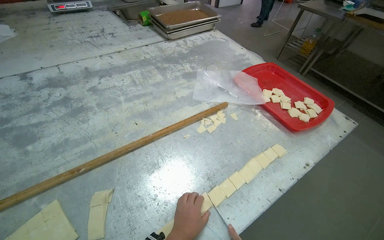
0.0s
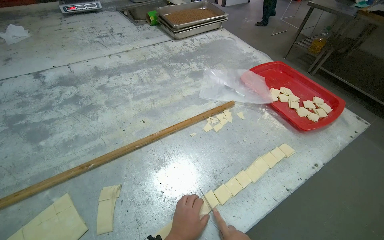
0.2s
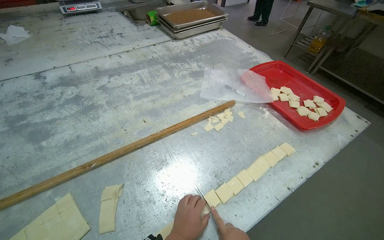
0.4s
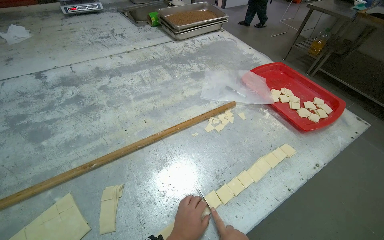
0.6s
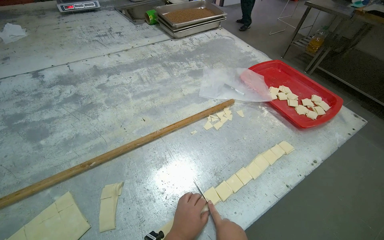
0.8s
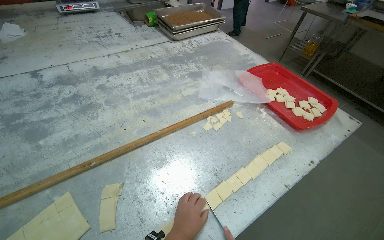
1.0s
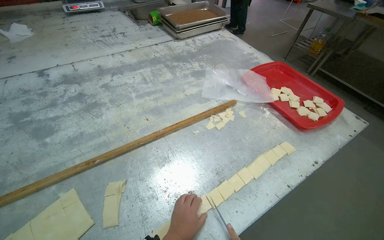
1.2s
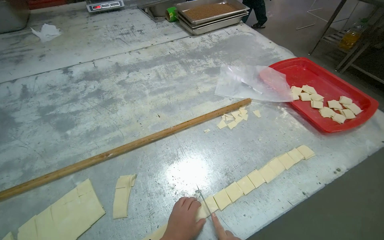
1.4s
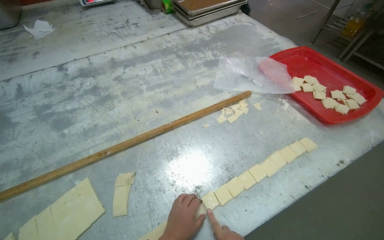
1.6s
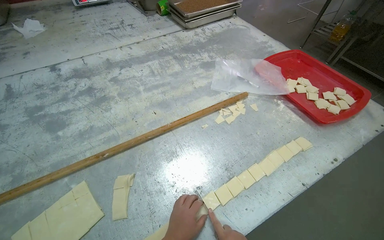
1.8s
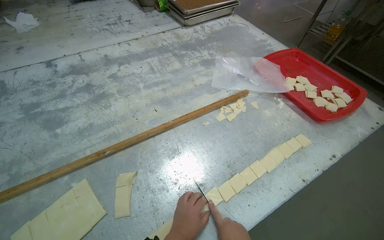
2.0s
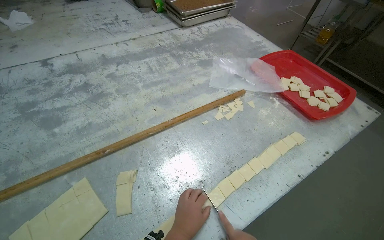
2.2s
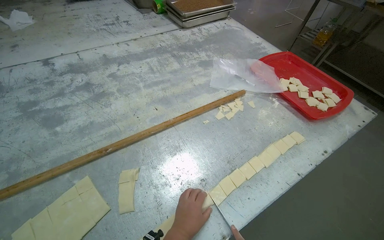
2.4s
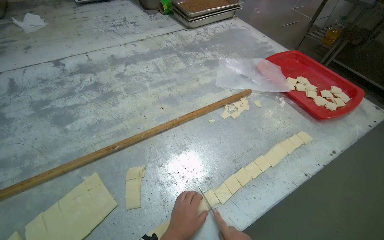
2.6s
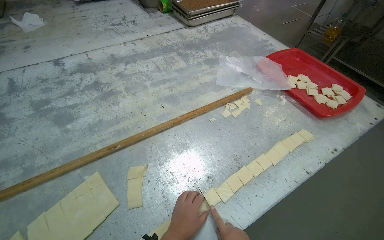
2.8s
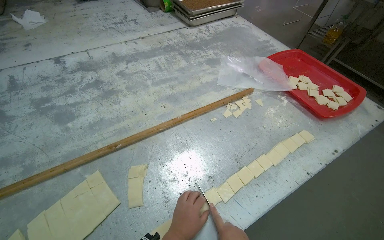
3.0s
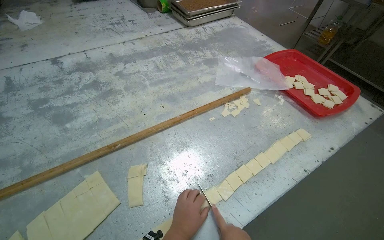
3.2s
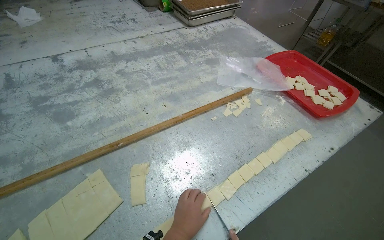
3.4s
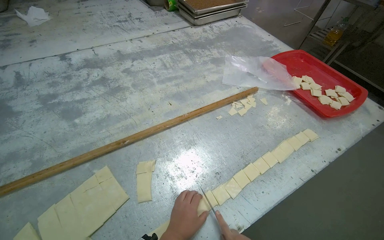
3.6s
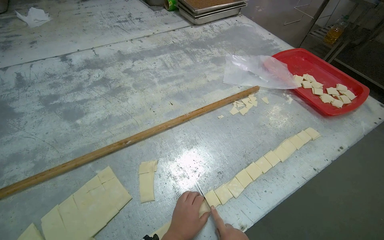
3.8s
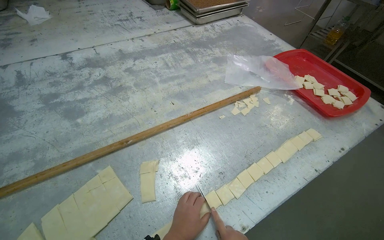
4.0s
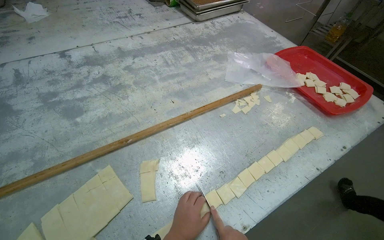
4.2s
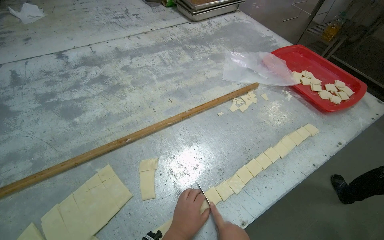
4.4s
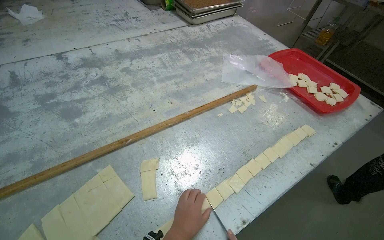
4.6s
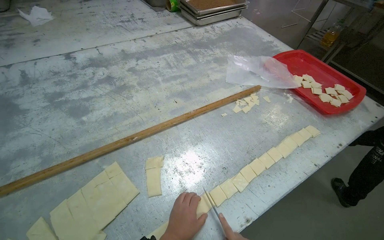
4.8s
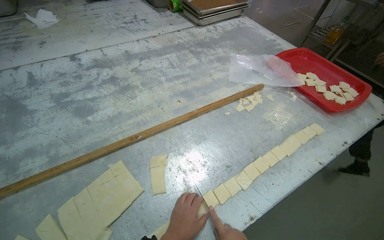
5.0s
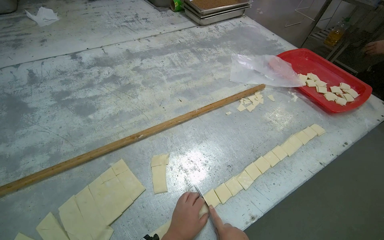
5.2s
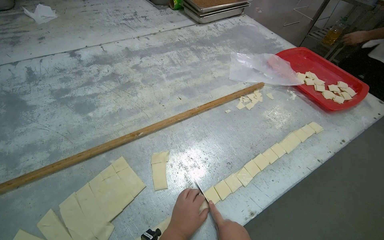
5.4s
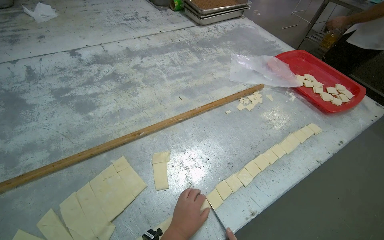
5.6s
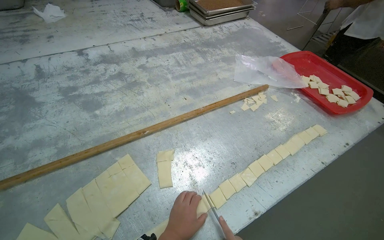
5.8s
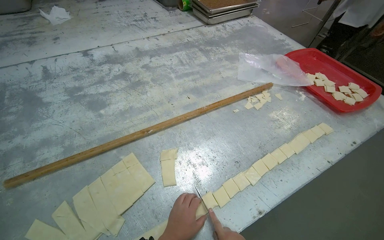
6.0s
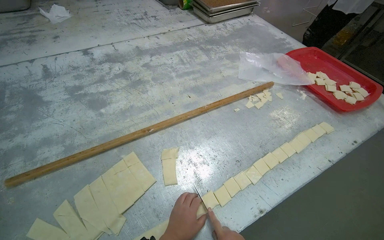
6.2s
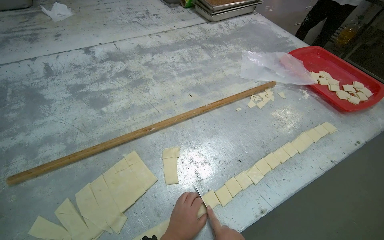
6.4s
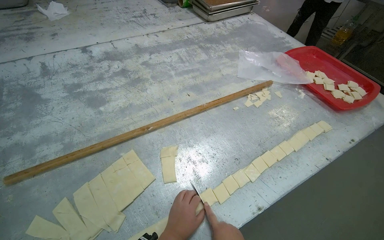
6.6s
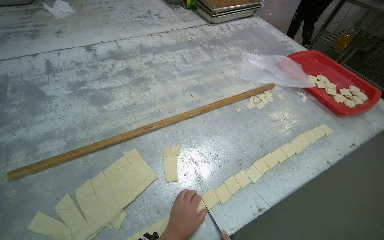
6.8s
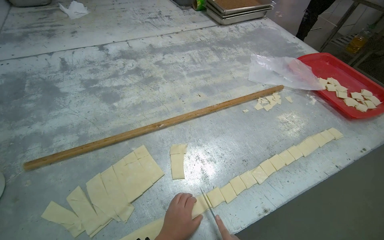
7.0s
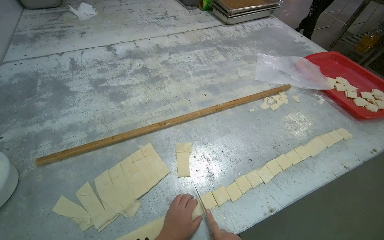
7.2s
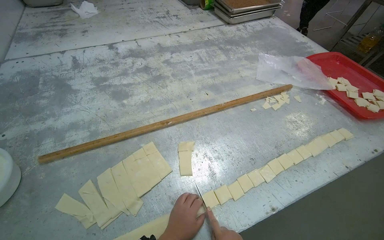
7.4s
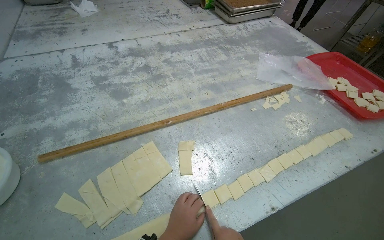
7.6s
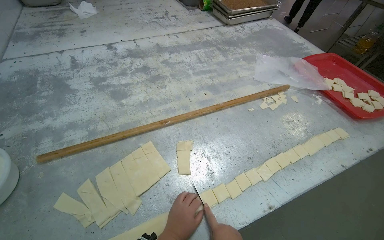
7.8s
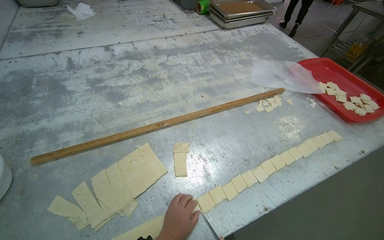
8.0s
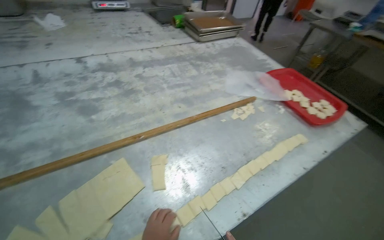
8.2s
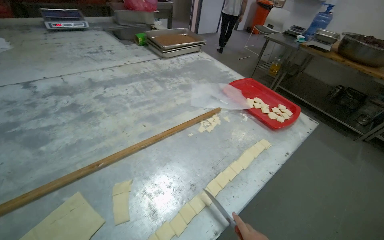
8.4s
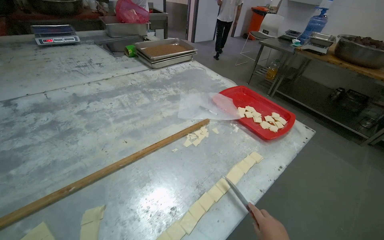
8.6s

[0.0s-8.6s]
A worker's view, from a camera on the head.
Job: preparing food.
The whole recording: Cutting dough into small squares. The worker cuts folded dough into small square pieces using a knife.
7.2s to 8.6s: The wearer looks some 20 degrees further to the right.

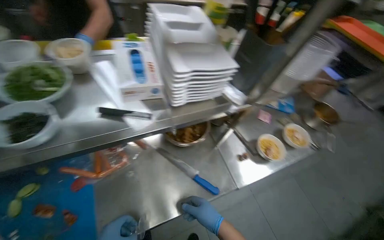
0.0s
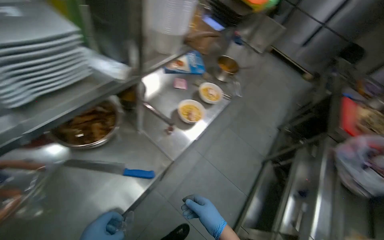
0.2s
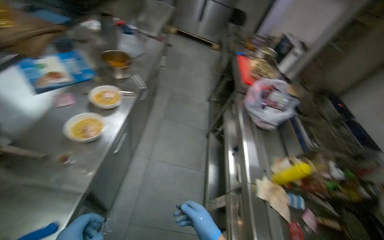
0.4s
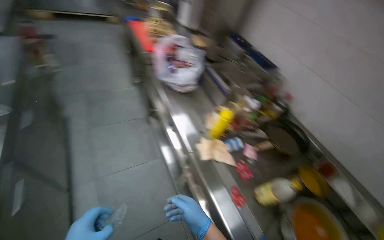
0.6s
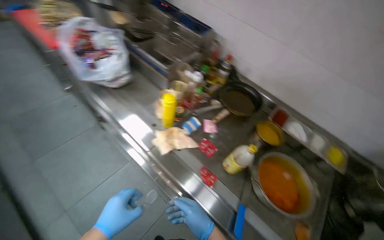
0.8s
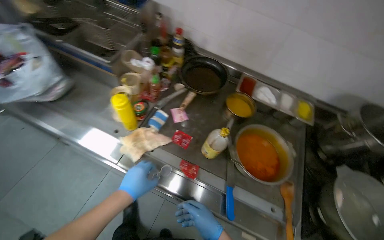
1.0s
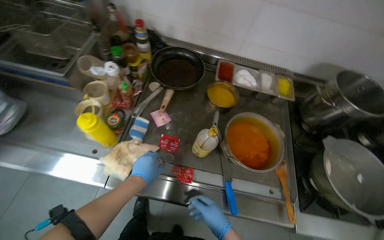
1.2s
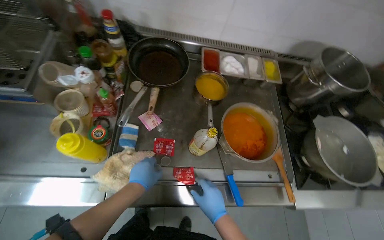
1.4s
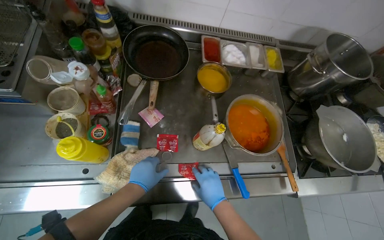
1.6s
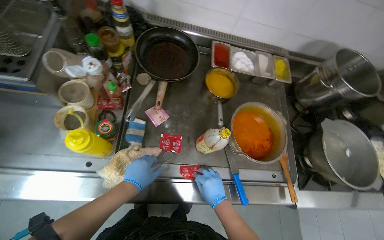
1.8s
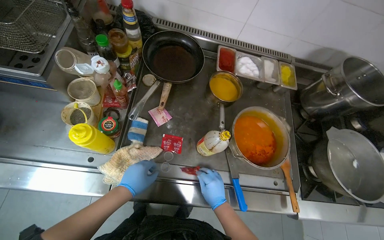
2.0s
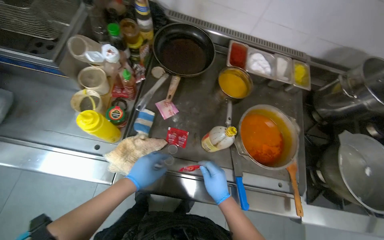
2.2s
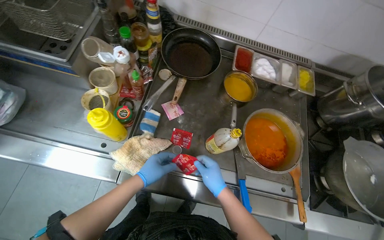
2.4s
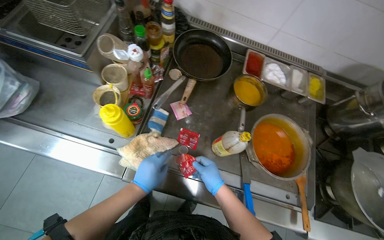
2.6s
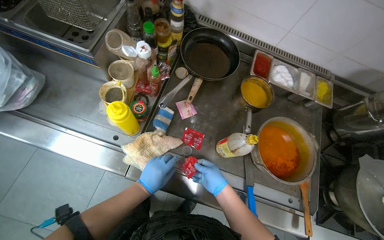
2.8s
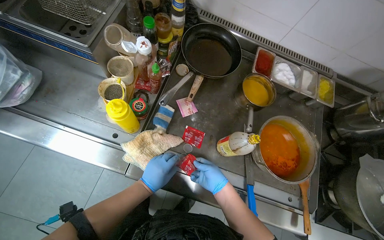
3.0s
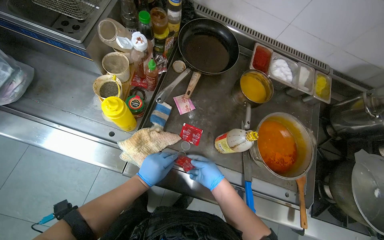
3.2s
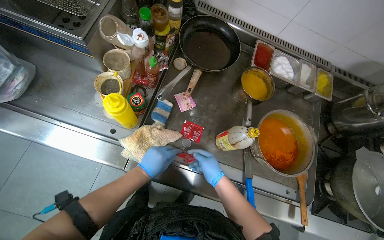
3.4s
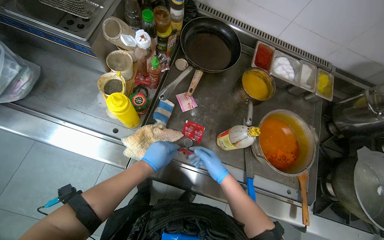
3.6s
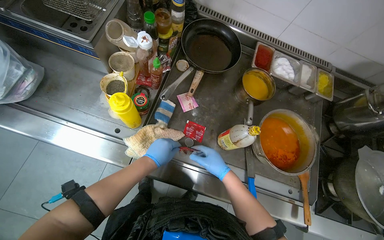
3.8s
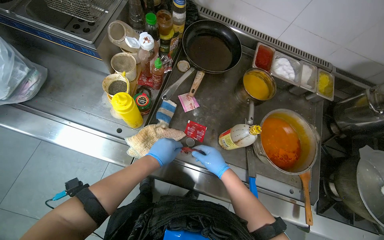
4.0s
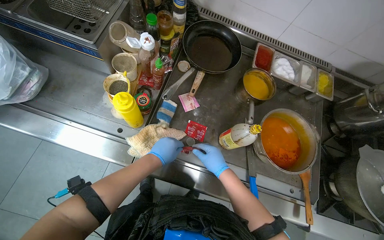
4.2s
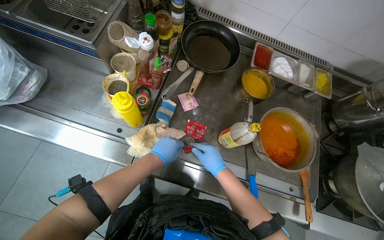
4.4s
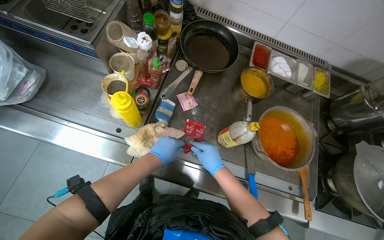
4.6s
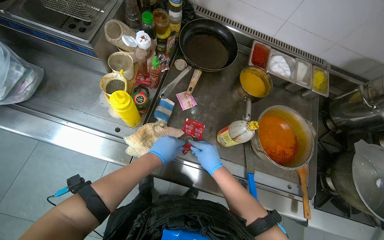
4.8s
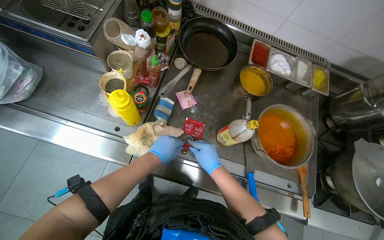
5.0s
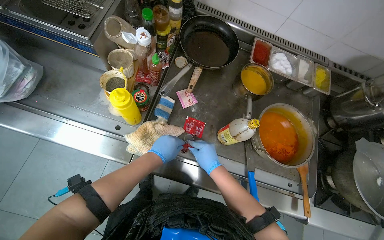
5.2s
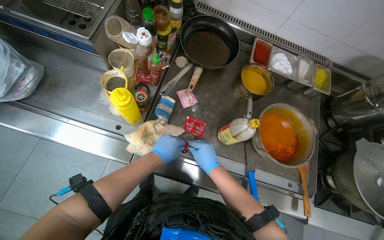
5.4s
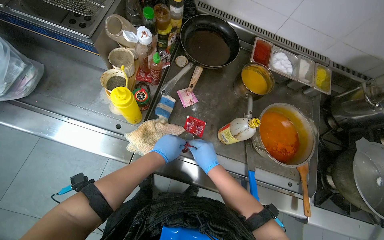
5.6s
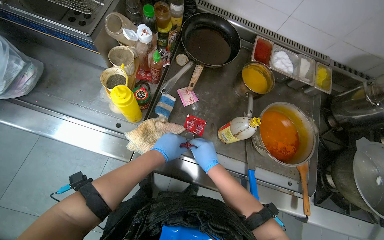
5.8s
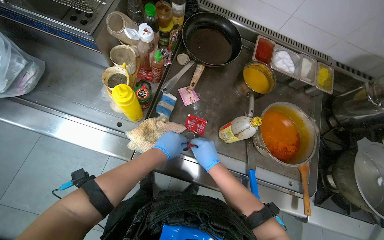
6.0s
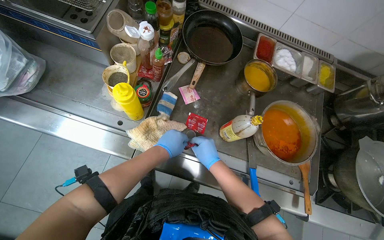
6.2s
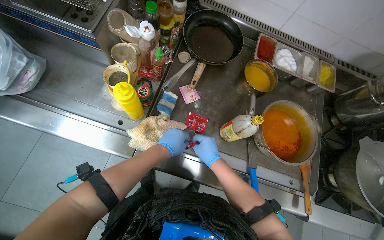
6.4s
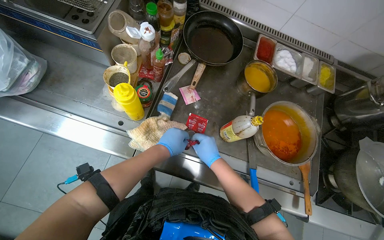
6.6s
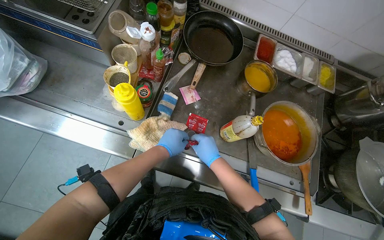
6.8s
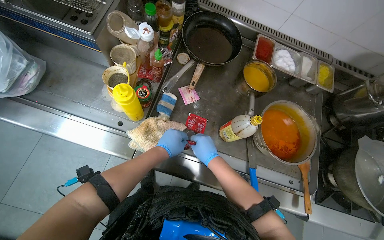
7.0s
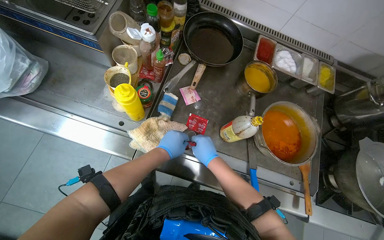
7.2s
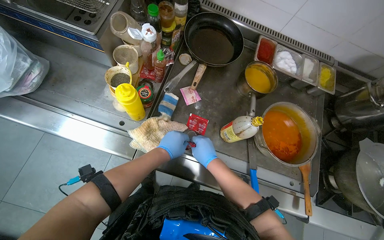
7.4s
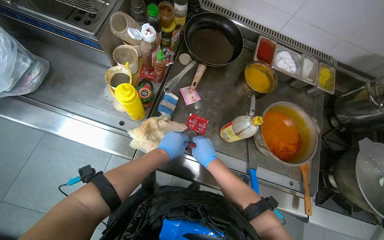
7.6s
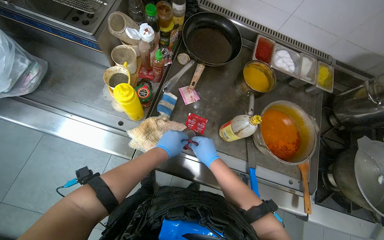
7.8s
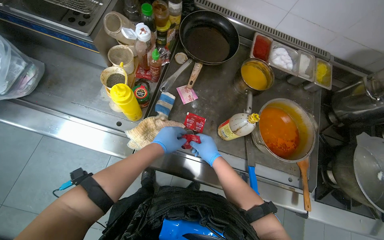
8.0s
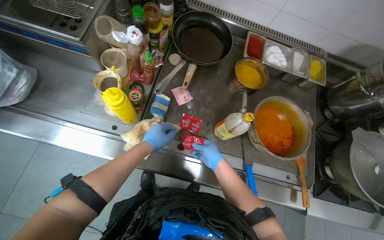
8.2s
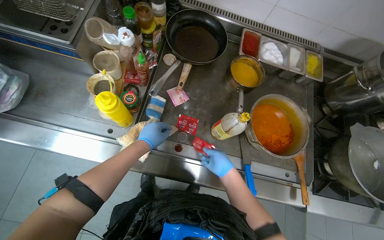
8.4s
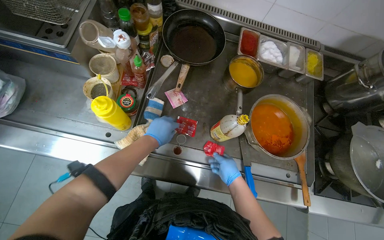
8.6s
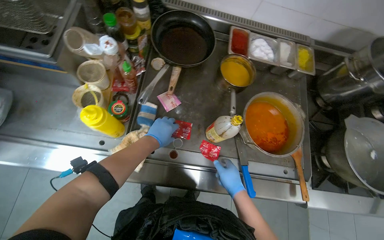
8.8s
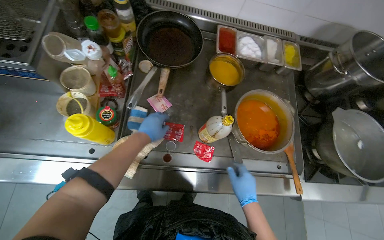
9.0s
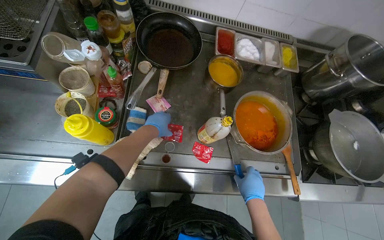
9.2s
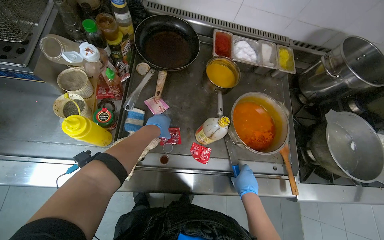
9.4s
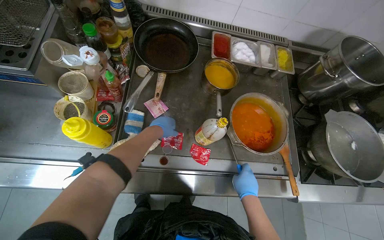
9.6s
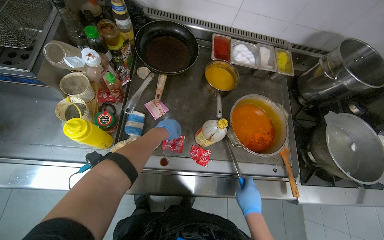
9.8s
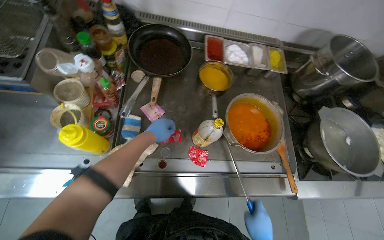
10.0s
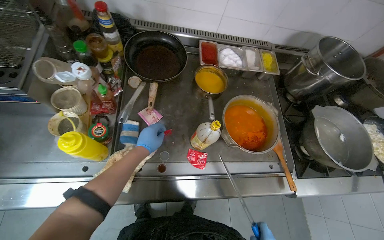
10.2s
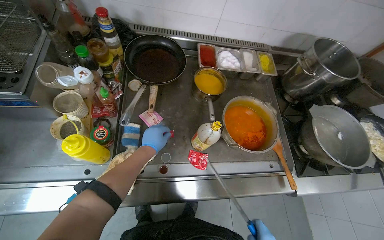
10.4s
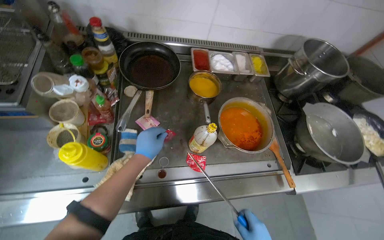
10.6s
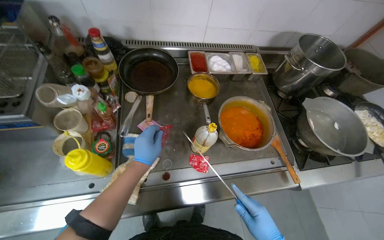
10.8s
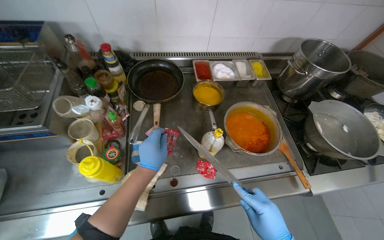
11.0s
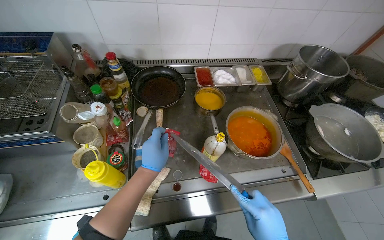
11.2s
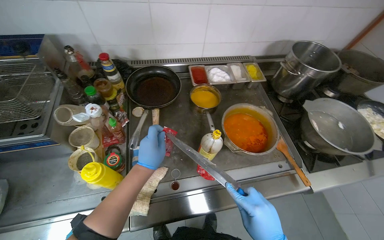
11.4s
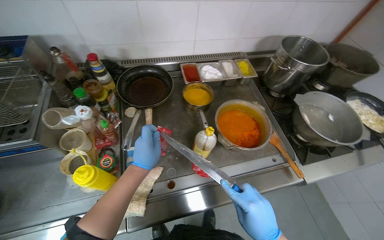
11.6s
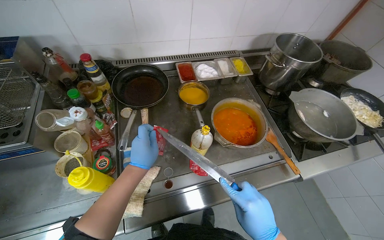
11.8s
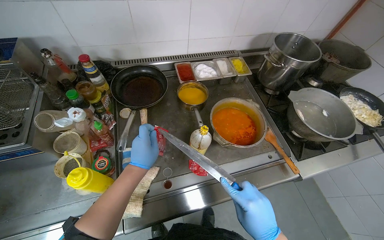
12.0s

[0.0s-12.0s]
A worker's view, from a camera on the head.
Job: preparing food.
The whole recording: Preparing and adding seasoning to a pot. The worker opens seasoning packets and adds the contents to a pot.
0.0s to 1.6s: The camera is carried roughly 1 m. The head rotates some 155 degrees to the right. The camera pitches downward, by roughly 50 degrees.
1.6s to 3.0s: The right hand heads farther from the camera, covering approximately 10 cm.
3.0s to 7.6s: The hands are busy where they are.
7.6s to 9.0s: The left hand shifts about 10 cm up the picture. The right hand shifts about 20 cm to the right and down the picture.
